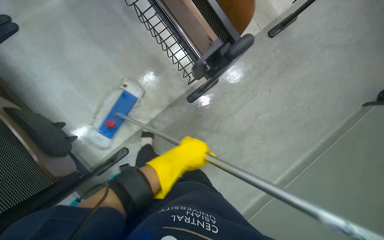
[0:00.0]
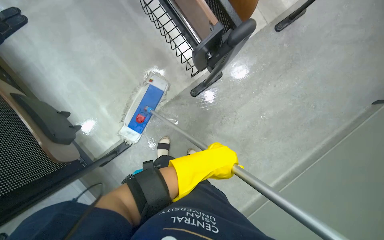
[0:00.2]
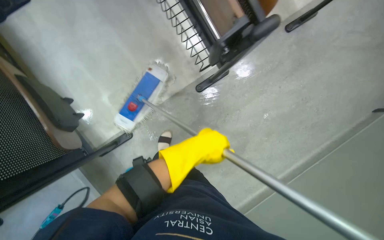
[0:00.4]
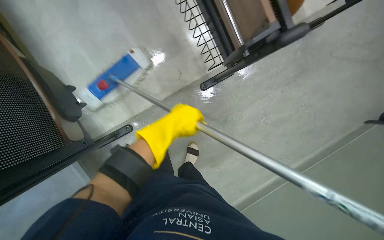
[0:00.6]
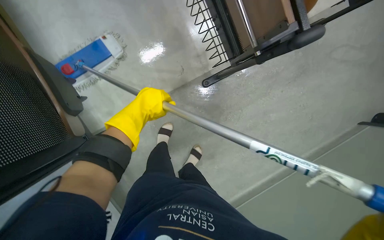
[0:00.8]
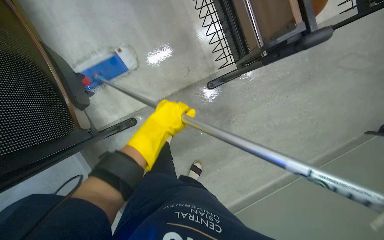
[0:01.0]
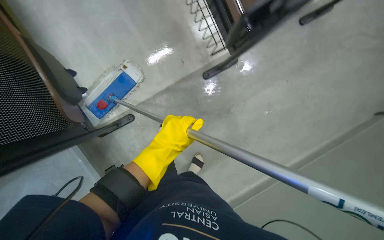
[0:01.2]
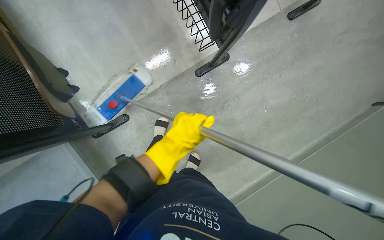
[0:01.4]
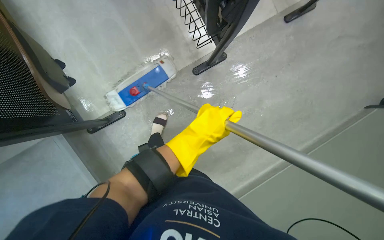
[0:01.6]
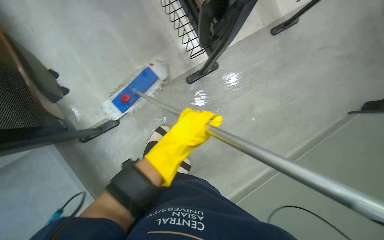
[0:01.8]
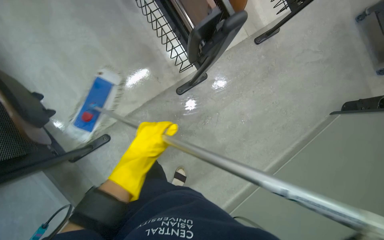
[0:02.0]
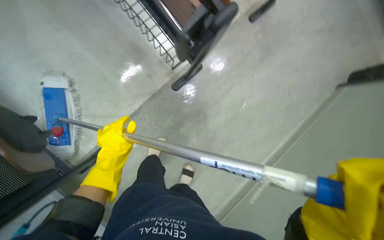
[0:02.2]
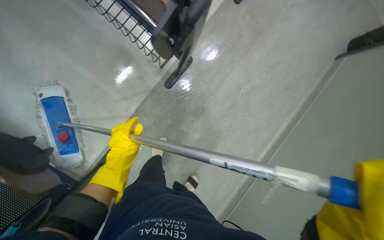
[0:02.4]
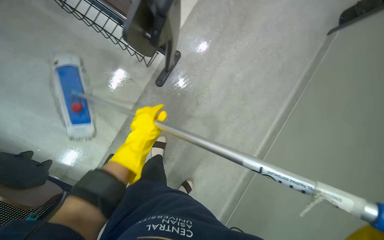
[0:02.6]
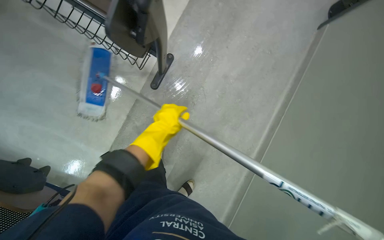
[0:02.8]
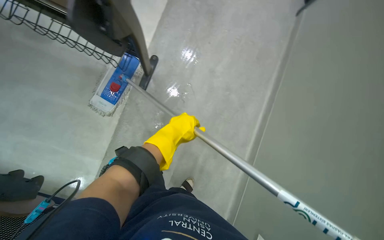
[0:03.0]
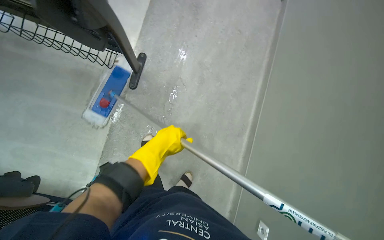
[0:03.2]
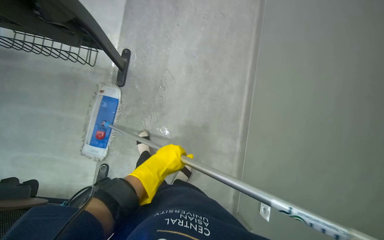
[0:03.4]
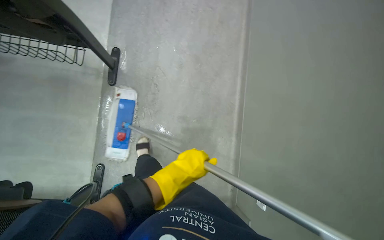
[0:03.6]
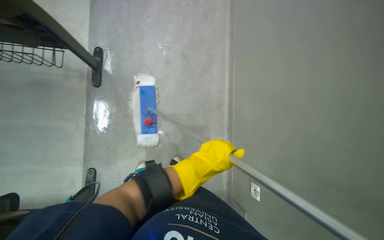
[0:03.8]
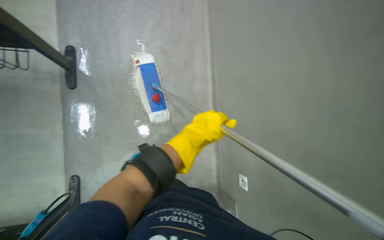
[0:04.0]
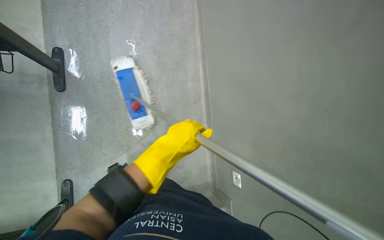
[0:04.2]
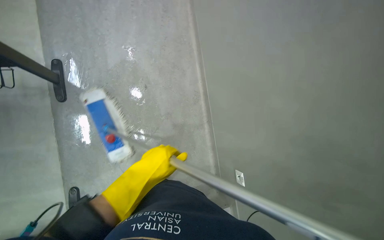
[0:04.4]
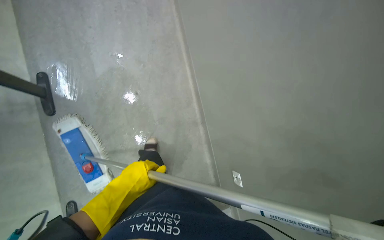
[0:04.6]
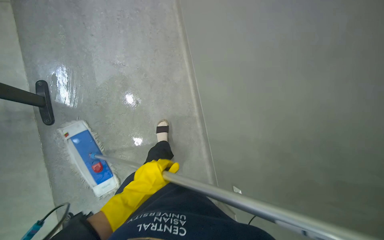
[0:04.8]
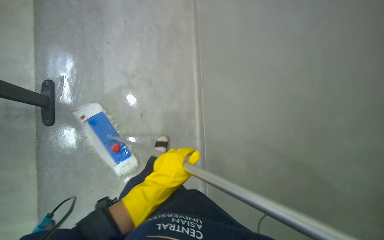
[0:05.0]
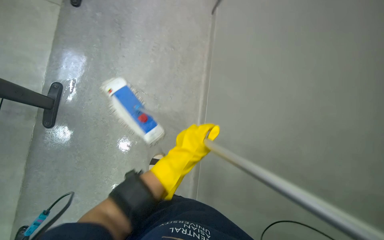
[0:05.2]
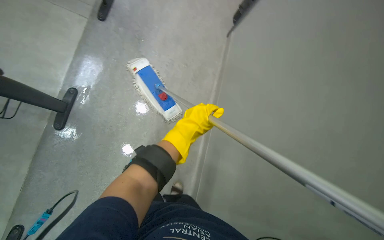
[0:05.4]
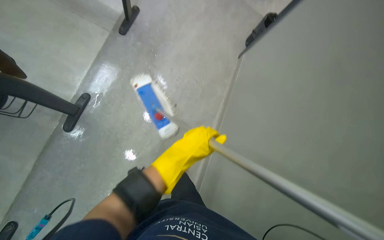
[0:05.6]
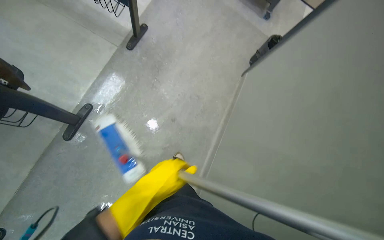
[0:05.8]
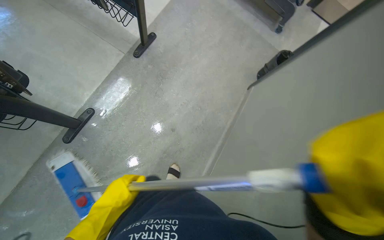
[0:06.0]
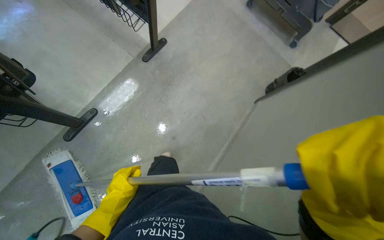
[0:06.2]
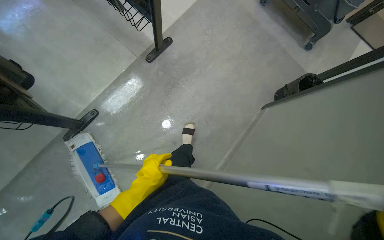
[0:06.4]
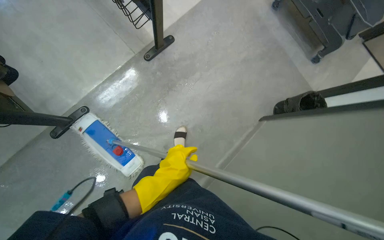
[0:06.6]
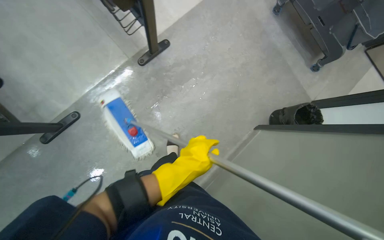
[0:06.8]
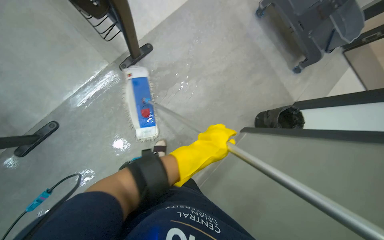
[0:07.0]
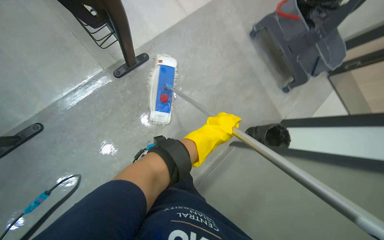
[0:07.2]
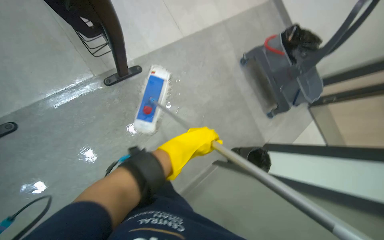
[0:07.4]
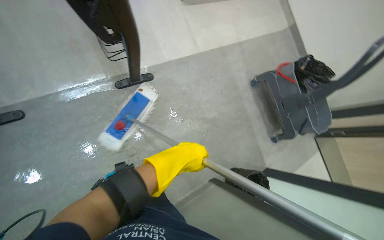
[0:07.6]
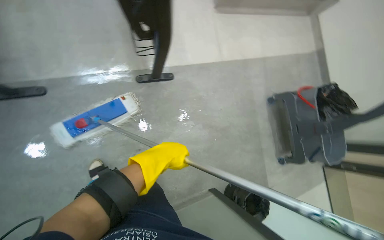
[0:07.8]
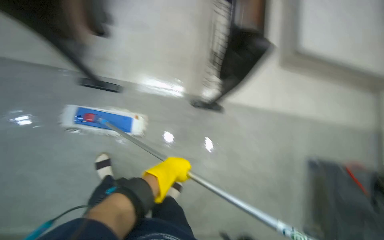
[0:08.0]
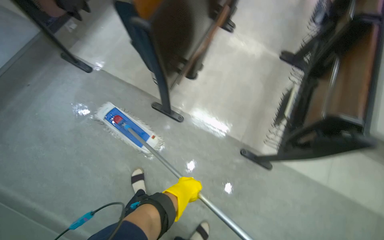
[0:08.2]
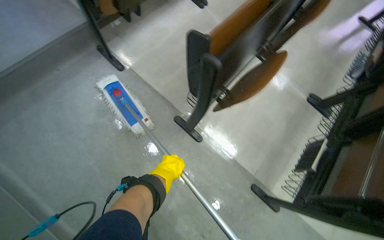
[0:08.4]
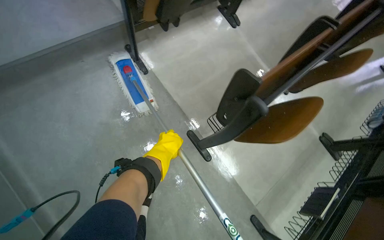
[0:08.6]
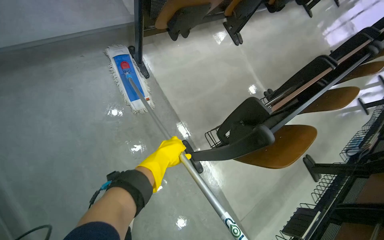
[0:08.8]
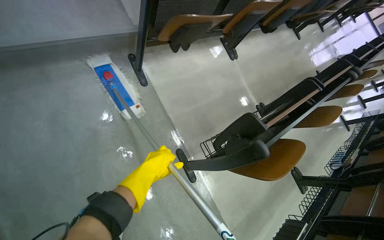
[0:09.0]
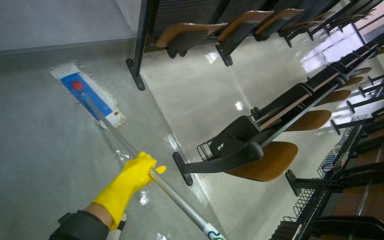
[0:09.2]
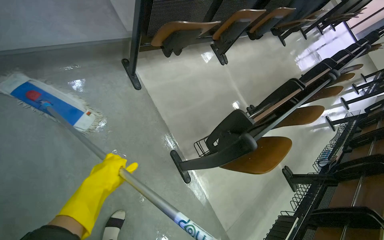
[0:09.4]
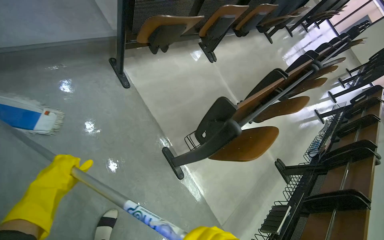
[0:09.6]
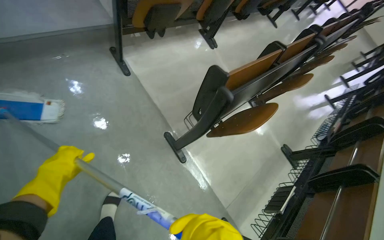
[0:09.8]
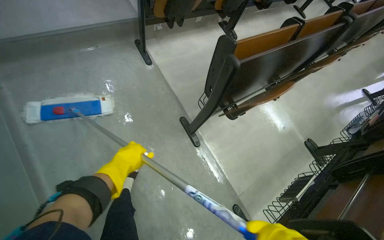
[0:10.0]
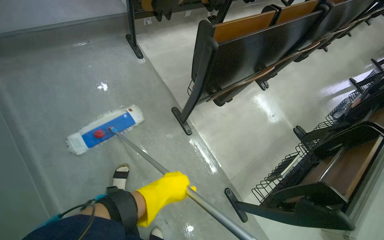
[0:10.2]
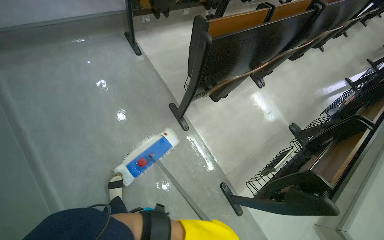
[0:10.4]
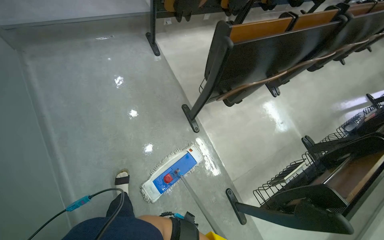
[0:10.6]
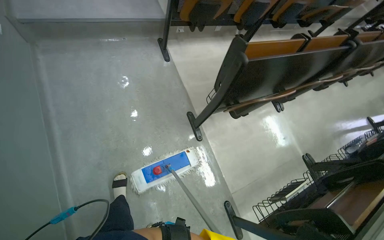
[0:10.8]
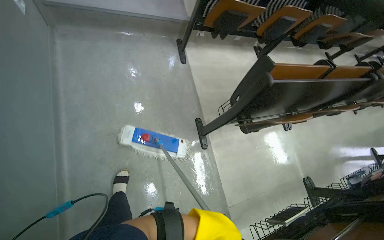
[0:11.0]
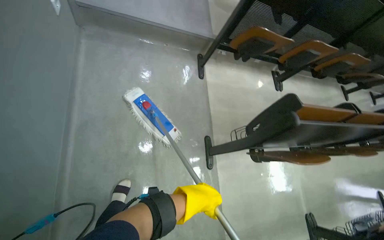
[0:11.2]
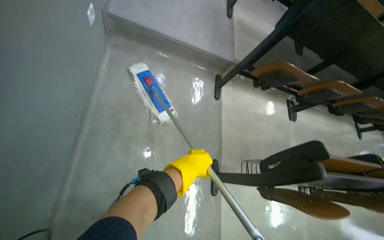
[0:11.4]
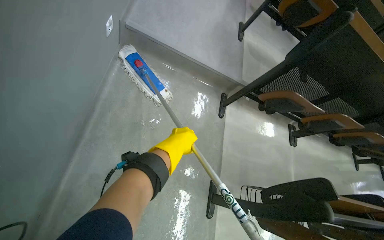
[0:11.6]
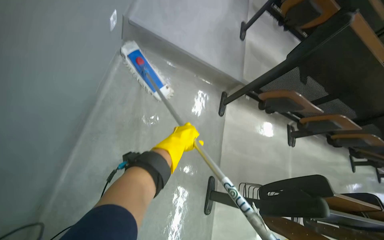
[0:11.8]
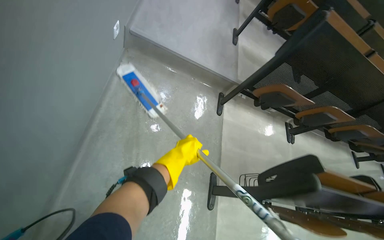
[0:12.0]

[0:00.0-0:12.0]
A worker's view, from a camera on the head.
Job: mopping floor.
The whole recording: Mopping building floor. The worker prepares the mop and mops the floor in the building hallway.
0:01.6 to 0:03.0: The scene turns roughly 35 degrees counterclockwise in the picture.
0:03.0 to 0:04.4: The left hand shifts about 20 cm down the picture.
0:04.4 to 0:06.0: The camera pitches upward, by approximately 25 degrees. Everything in view rotates some 30 degrees clockwise.
0:06.0 to 0:07.6: The camera travels approximately 60 cm. Everything in view rotates approximately 35 degrees clockwise.
0:07.6 to 0:09.0: The head travels approximately 40 cm. The wearer looks approximately 20 degrees further upward. The scene rotates clockwise by roughly 60 degrees.
0:09.0 to 0:10.4: The camera is carried about 60 cm.
0:10.4 to 0:12.0: The wearer looks some 15 degrees further upward. The scene rotates clockwise by roughly 40 degrees.

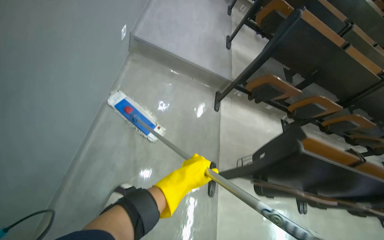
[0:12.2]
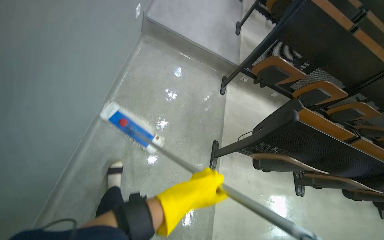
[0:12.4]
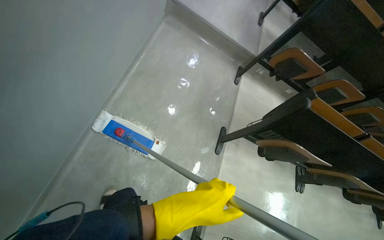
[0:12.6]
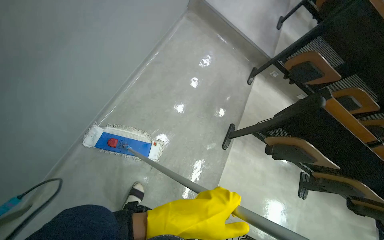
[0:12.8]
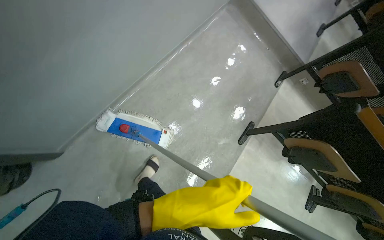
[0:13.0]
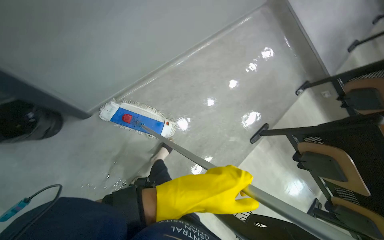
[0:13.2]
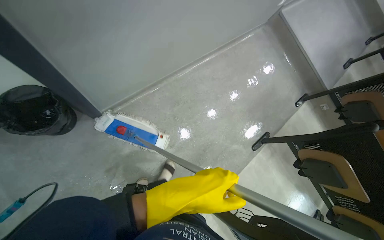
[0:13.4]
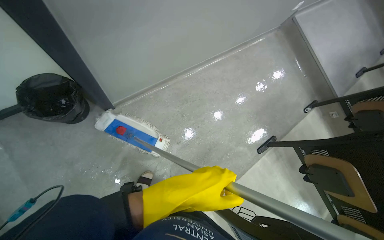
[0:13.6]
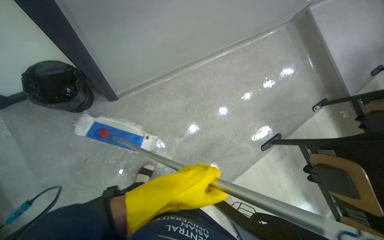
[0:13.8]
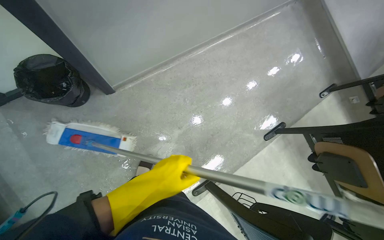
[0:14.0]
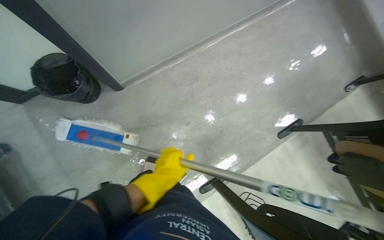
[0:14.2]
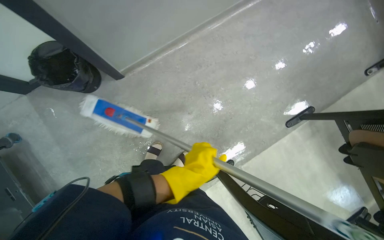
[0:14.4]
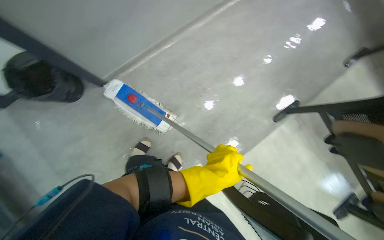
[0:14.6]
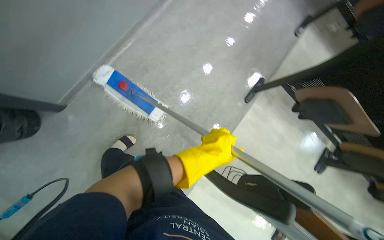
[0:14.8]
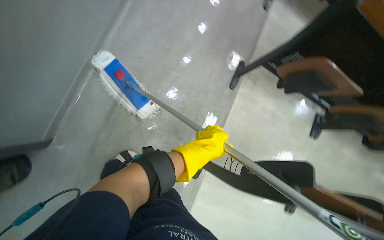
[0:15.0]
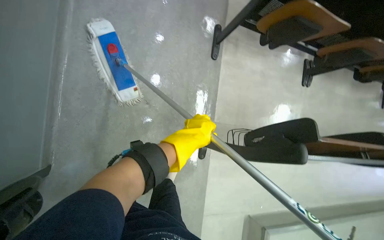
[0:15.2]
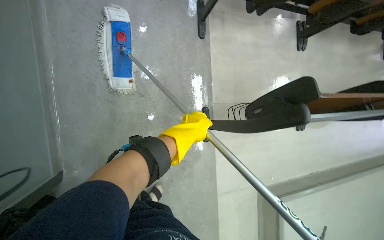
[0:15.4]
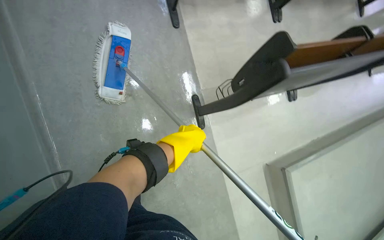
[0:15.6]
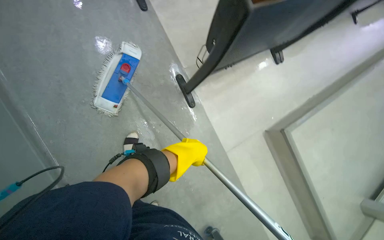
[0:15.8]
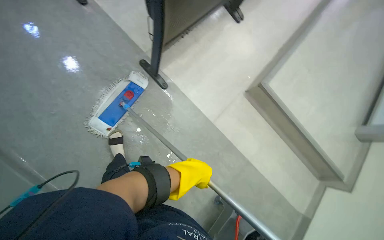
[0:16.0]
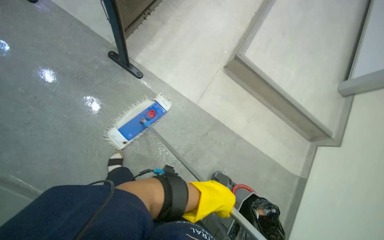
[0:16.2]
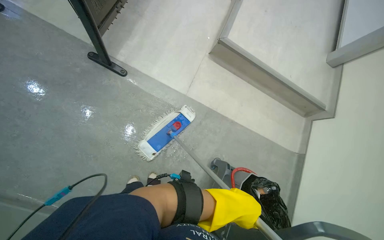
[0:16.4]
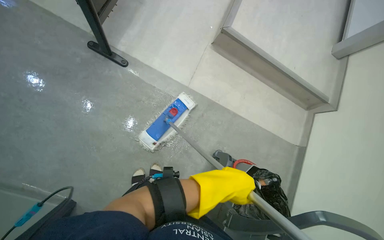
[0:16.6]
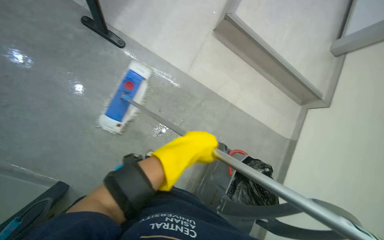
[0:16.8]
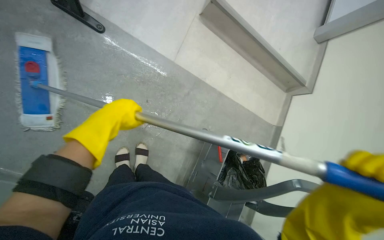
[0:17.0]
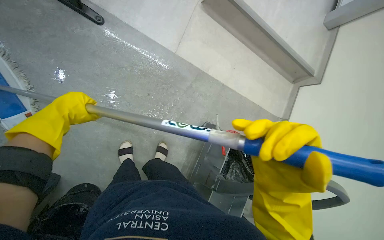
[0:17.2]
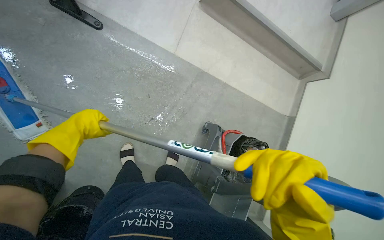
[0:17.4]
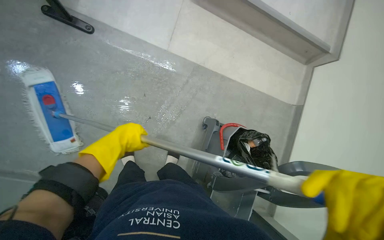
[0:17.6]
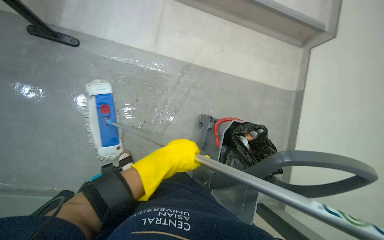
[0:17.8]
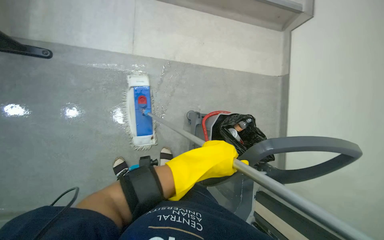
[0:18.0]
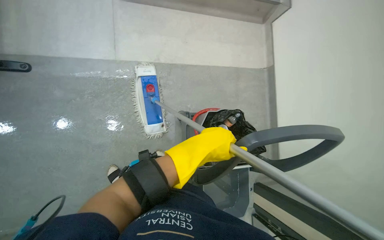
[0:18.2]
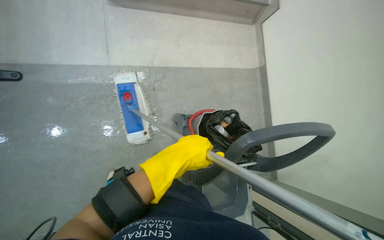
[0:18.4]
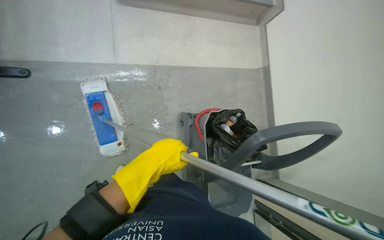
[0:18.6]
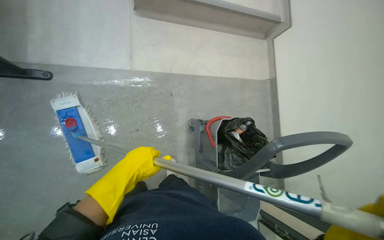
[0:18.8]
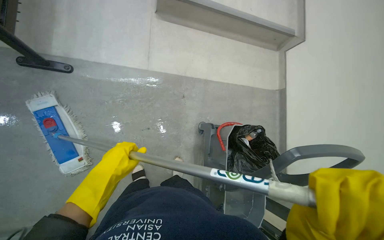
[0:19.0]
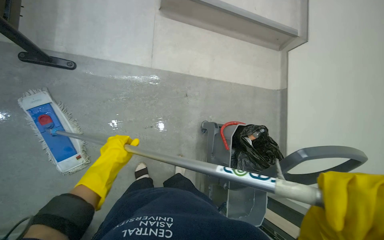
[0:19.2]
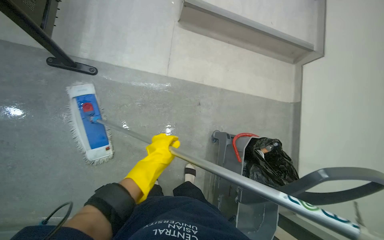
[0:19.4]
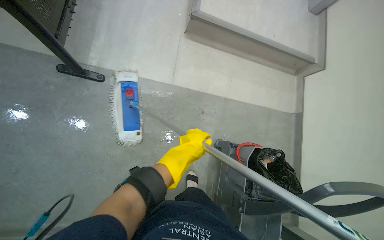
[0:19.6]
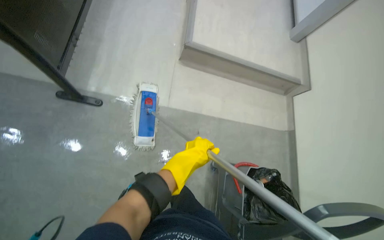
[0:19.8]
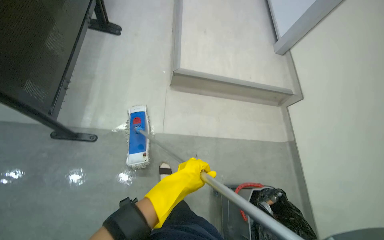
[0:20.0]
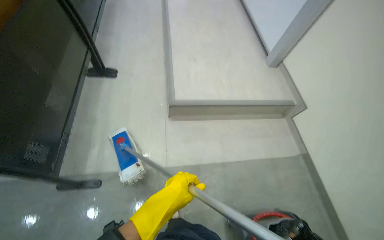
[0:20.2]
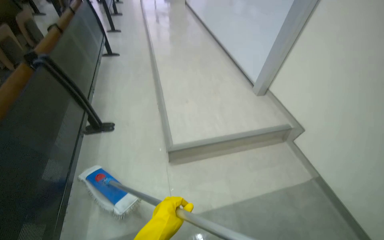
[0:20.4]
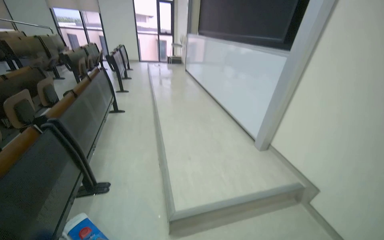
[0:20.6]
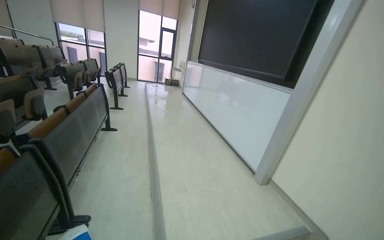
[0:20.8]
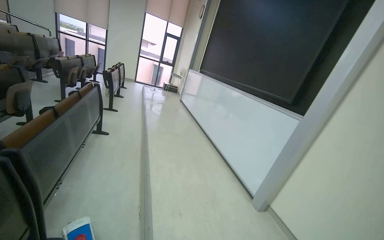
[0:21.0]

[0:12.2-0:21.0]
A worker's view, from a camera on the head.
Job: mopping floor.
The whole recording: Mopping building floor. The worker prepares the mop and mops the floor in the building hallway.
0:12.2 to 0:13.6: The camera is carried about 80 cm. The head rotates about 45 degrees to the left.
0:13.6 to 0:15.2: The camera is carried some 40 cm. The view tilts roughly 25 degrees downward. Everything in view rotates some 45 degrees counterclockwise.
0:15.2 to 0:16.6: The camera is carried approximately 50 cm. The view tips downward by about 15 degrees. The scene rotates counterclockwise by some 55 degrees.
0:16.6 to 0:18.0: The left hand travels to the left and back again, some 40 cm each way.
0:18.0 to 0:19.6: The left hand moves some 40 cm to the left and comes back.
0:19.6 to 0:21.0: The camera is carried about 70 cm. The view tips upward by some 60 degrees.
